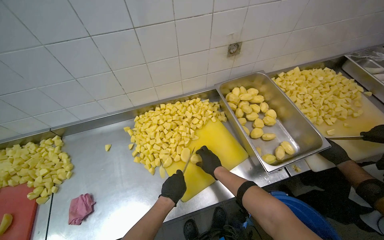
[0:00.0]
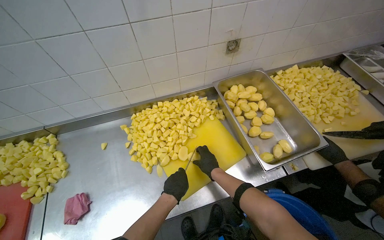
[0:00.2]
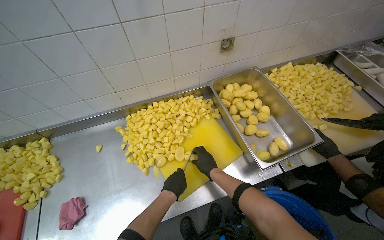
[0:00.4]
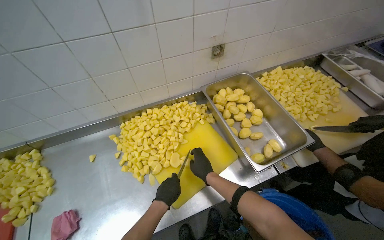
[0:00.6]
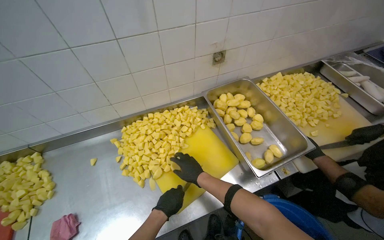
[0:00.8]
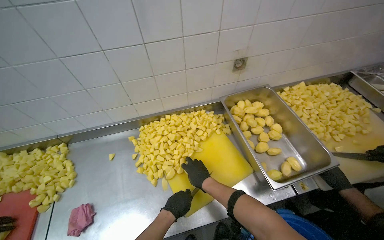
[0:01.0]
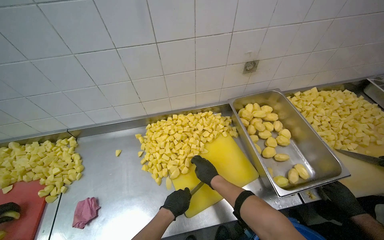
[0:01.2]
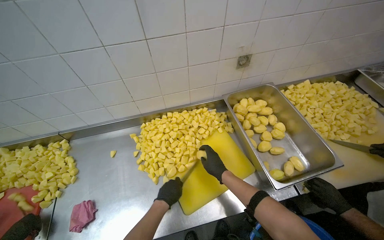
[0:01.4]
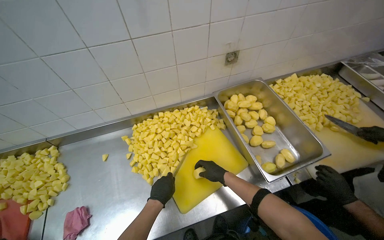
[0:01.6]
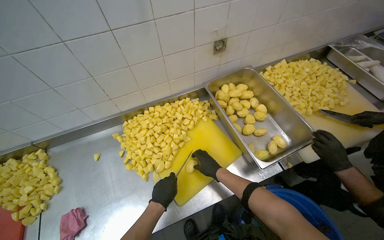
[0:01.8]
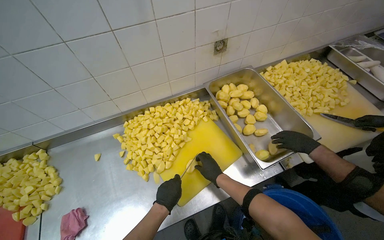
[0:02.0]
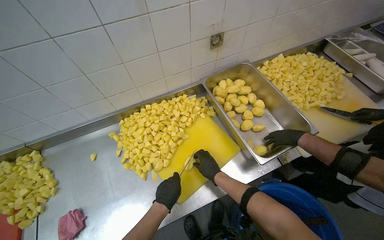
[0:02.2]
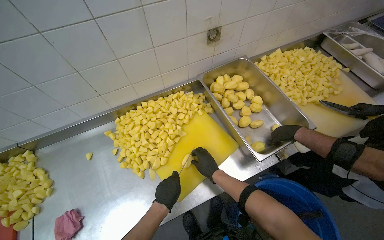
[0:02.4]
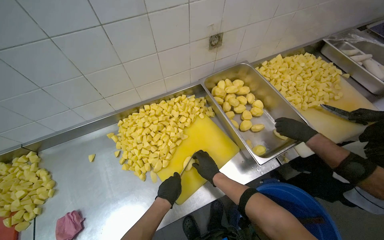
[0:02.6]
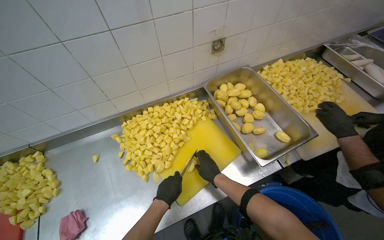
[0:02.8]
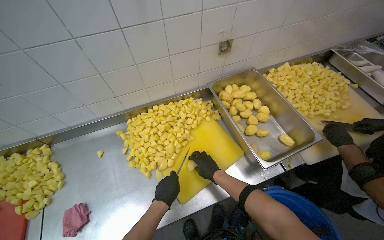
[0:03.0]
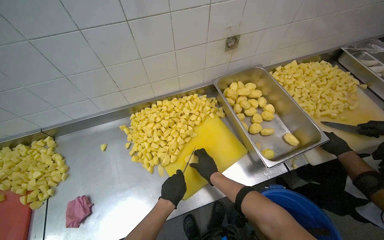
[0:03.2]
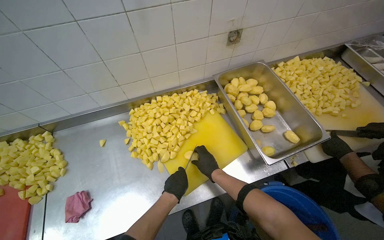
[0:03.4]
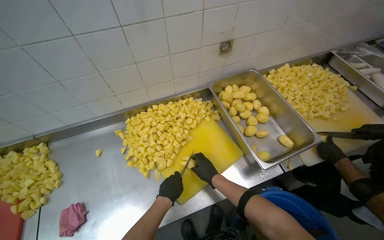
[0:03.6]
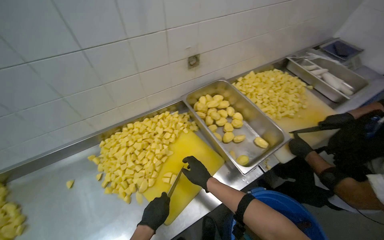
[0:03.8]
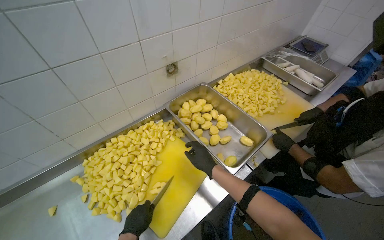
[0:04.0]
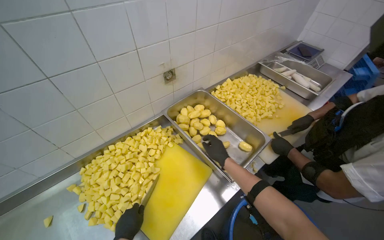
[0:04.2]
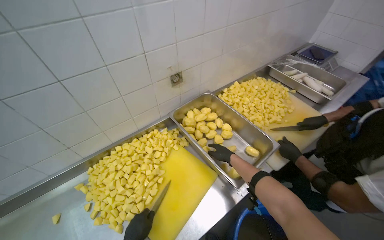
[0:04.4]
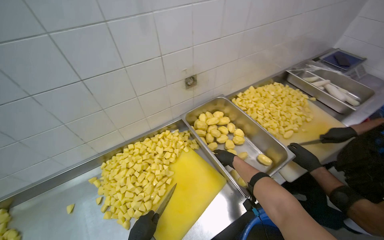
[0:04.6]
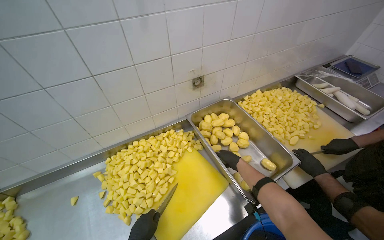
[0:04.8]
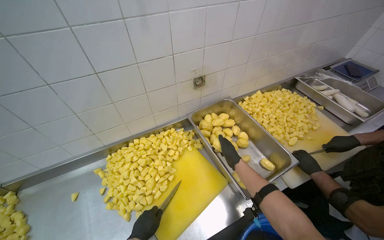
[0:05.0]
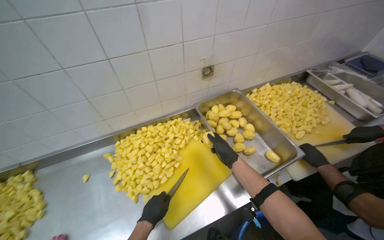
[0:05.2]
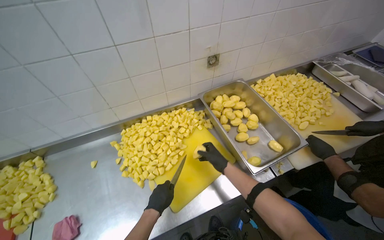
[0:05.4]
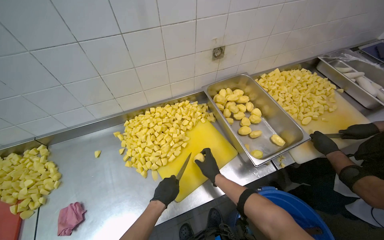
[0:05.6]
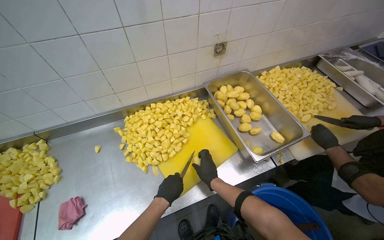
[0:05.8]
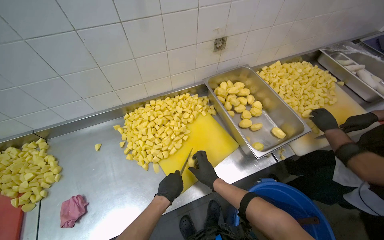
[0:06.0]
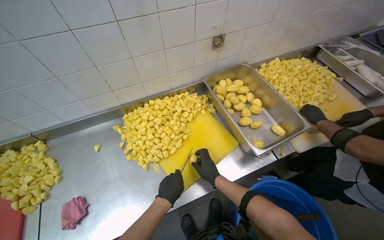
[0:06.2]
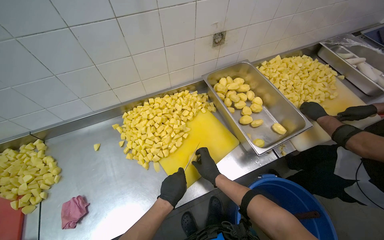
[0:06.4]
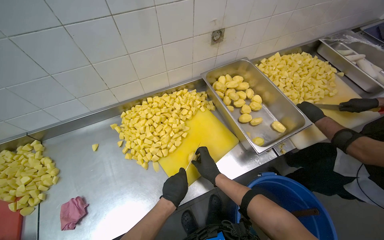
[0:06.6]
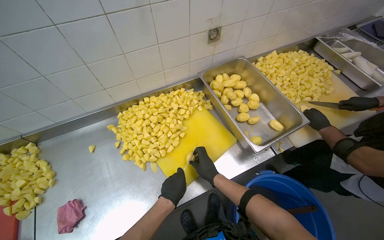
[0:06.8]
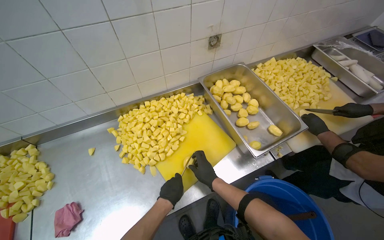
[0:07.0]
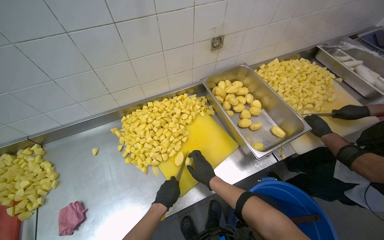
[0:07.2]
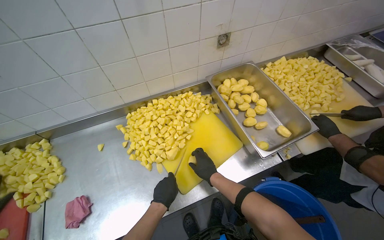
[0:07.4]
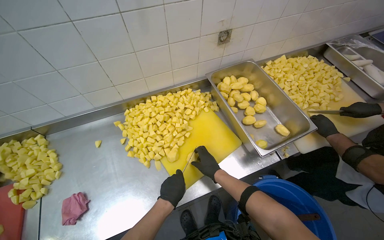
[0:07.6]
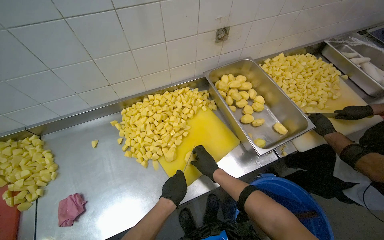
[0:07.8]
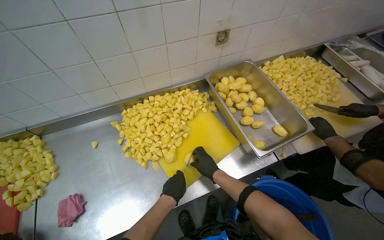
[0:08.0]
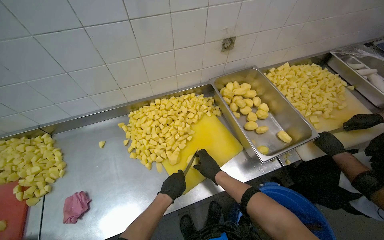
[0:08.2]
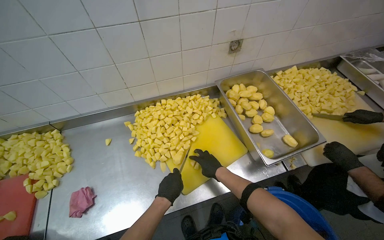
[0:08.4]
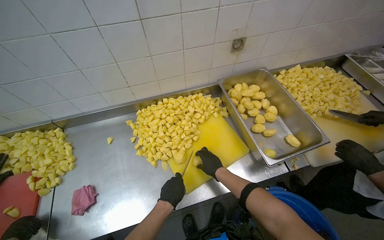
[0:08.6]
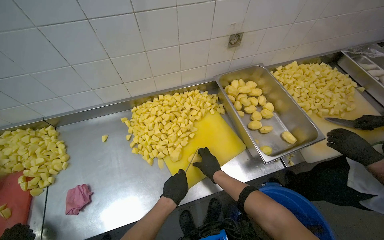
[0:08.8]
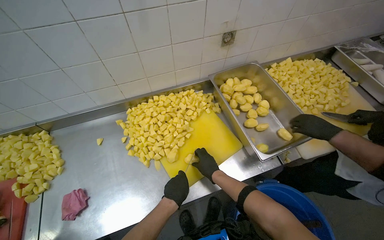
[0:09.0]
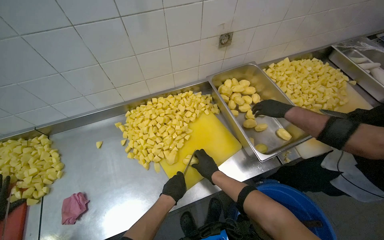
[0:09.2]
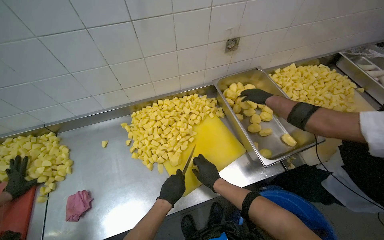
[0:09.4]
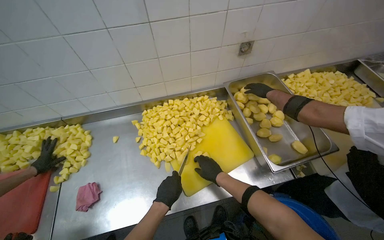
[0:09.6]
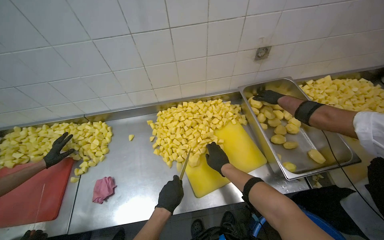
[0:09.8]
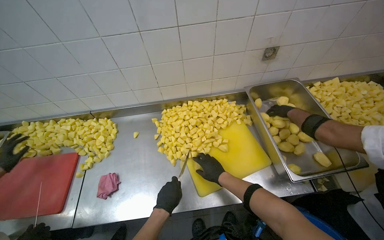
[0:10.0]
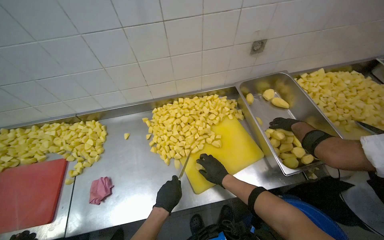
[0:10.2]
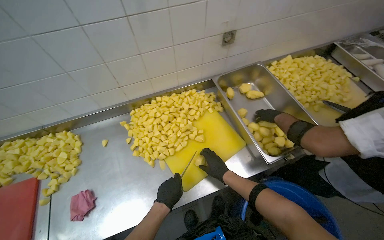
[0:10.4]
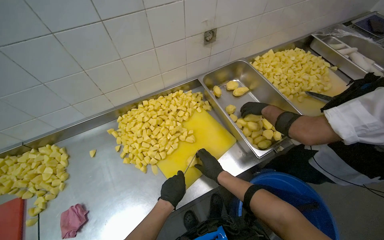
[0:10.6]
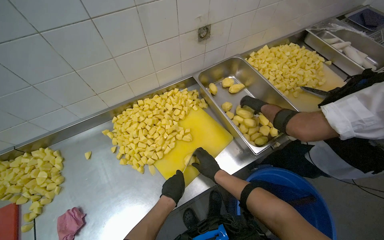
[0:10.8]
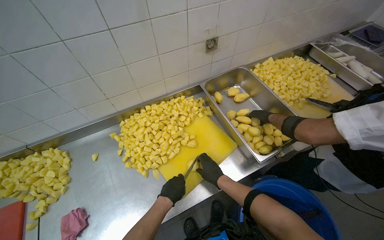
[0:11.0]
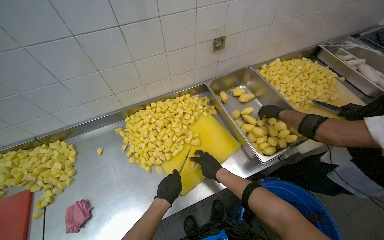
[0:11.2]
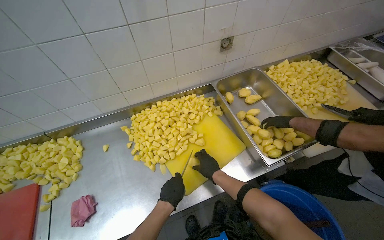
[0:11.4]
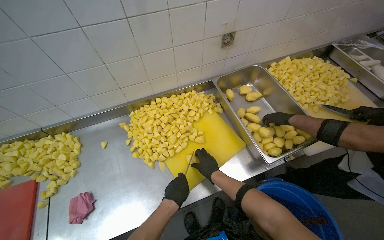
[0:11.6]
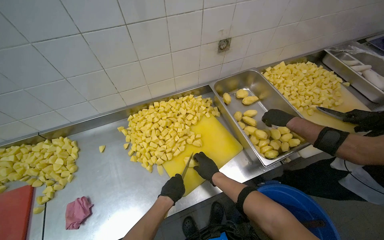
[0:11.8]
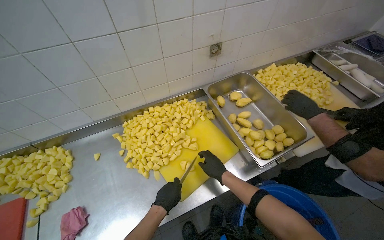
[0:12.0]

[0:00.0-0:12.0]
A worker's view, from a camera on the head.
Job: preparing food.
The whole recording: Cutting potatoes into pieces. The worker cuts peeled potatoes into small pieces on a yellow cutting board.
0:01.6 to 0:03.0: The hands work in one place, with small movements.
0:03.0 to 0:04.4: The right hand moves to the right and up the picture, approximately 25 cm.
0:04.4 to 0:06.0: The right hand is displaced down the picture and to the left by about 25 cm.
0:06.0 to 0:09.0: The hands stay close to where they were, moving slightly.
0:10.4 to 0:12.0: The hands stay close to where they were, moving slightly.

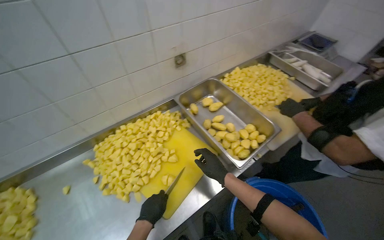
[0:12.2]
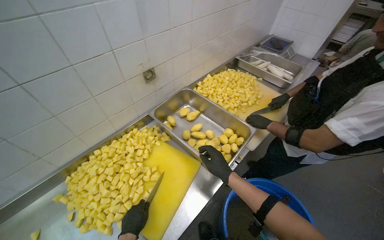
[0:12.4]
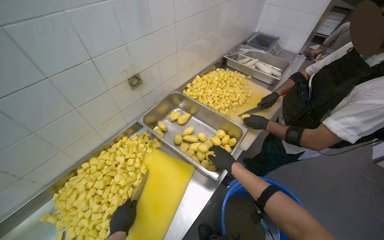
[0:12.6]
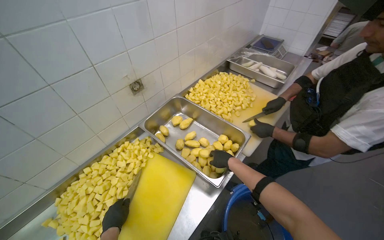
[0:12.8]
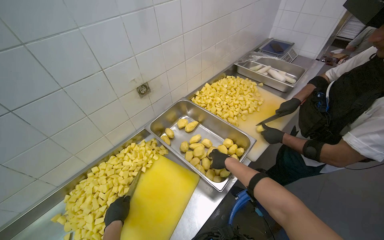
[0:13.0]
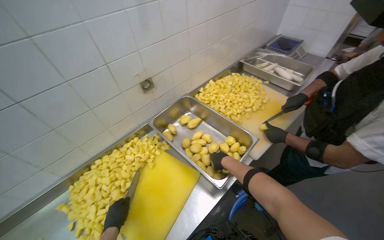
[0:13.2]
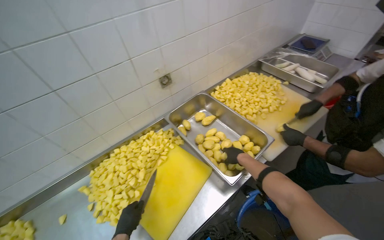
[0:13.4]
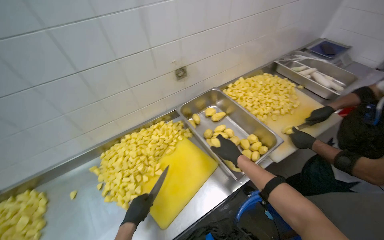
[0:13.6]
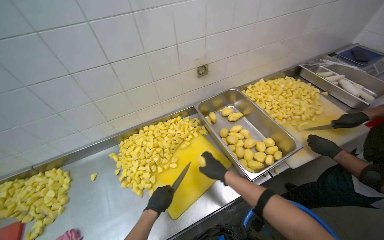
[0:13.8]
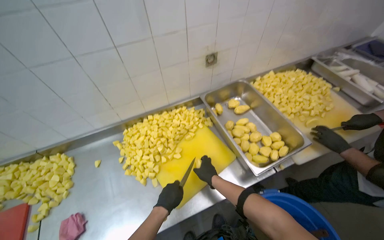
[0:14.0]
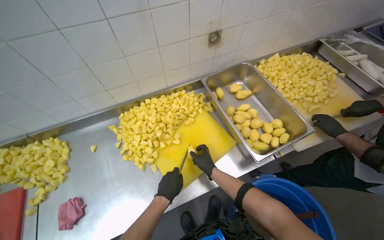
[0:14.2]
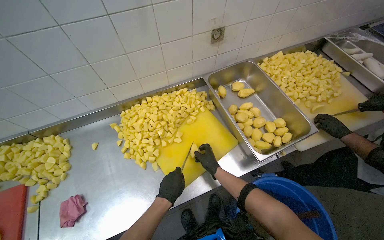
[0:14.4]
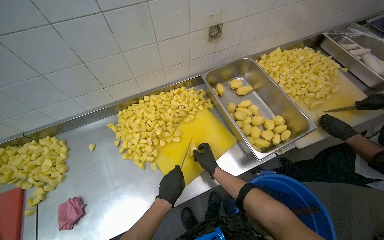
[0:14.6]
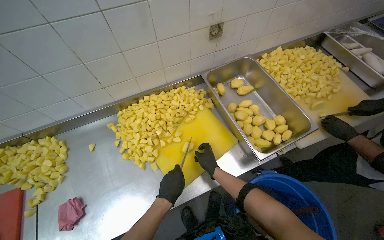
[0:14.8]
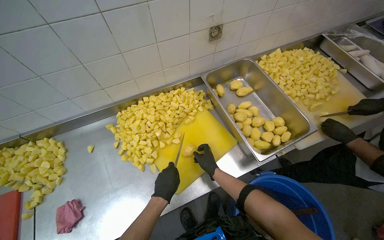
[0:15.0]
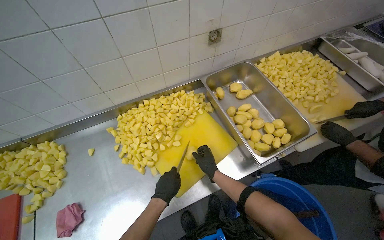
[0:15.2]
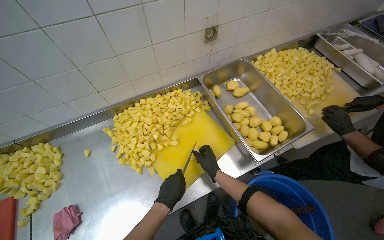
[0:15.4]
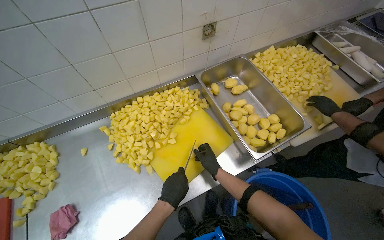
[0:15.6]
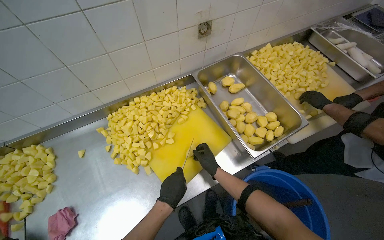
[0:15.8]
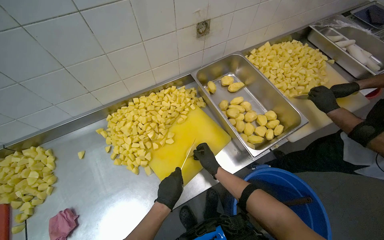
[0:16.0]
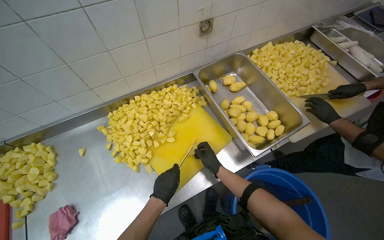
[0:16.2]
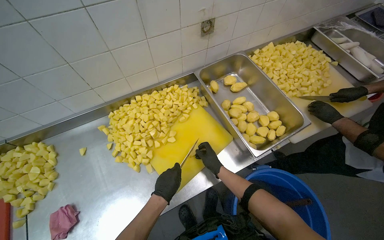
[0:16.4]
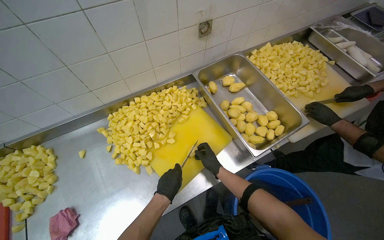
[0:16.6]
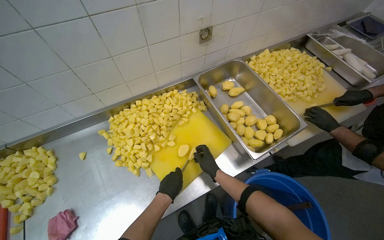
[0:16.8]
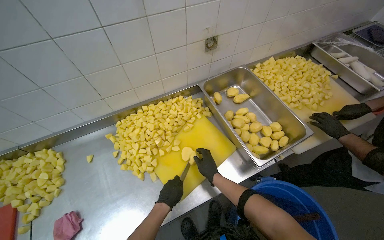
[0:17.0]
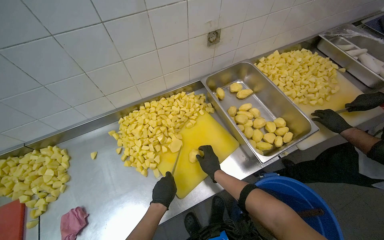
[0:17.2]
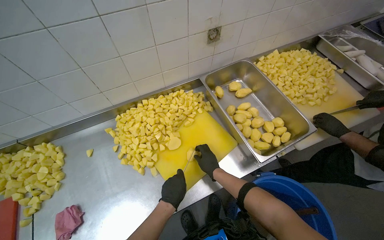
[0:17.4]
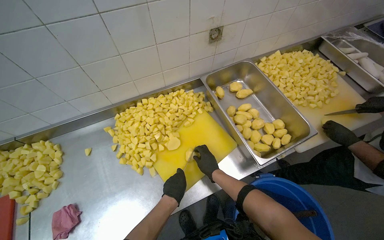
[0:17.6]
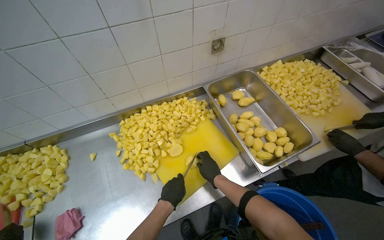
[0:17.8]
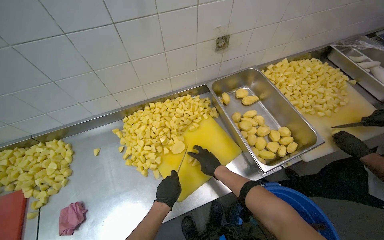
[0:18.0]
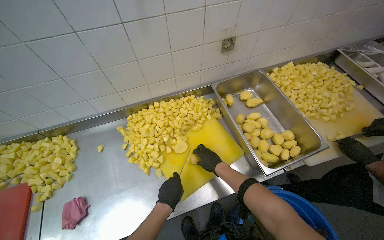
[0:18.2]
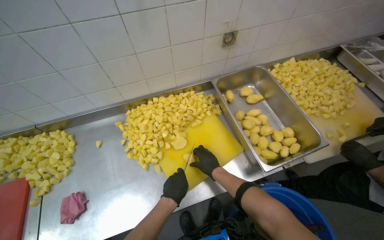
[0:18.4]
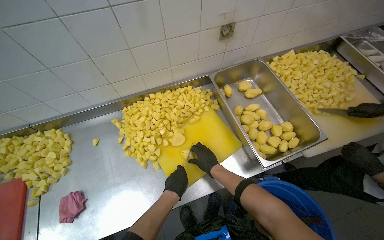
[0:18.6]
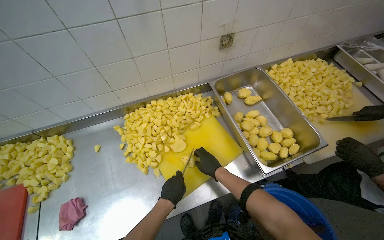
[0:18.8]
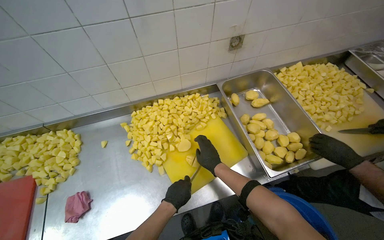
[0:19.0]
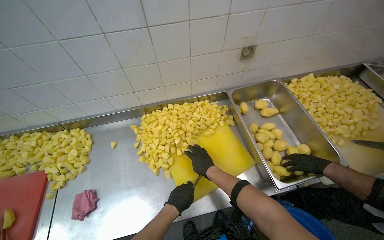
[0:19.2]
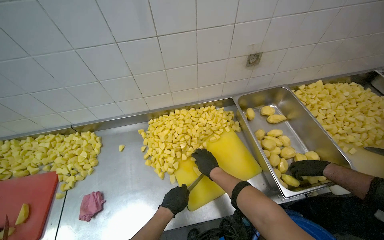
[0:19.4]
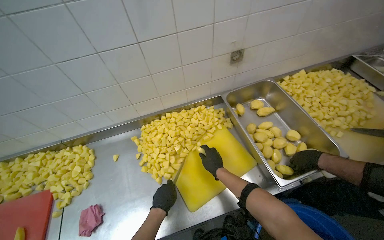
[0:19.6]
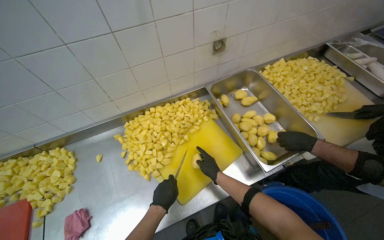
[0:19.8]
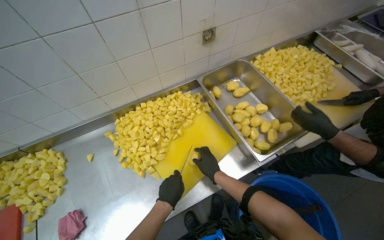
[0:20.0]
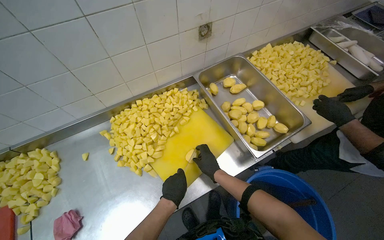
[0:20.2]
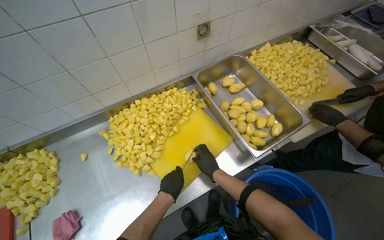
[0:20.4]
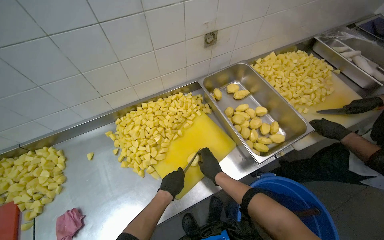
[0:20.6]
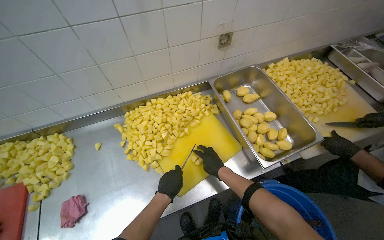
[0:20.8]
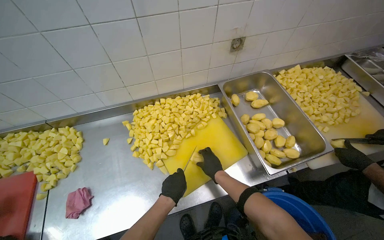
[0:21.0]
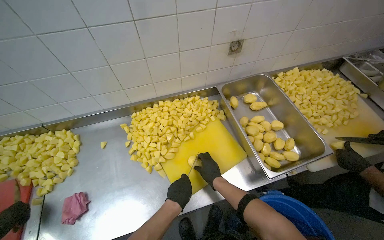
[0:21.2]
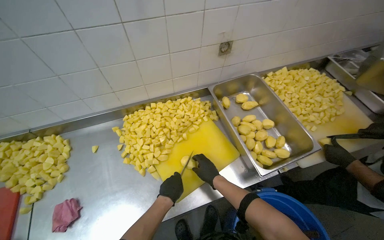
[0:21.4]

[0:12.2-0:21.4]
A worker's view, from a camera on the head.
Job: preparing food.
The whole recording: Cutting potatoes into pieces. The worker cuts peeled potatoes into small pieces on a yellow cutting board.
0:12.2 to 0:13.8: The left hand travels to the left and back again, about 5 cm each way.
0:13.8 to 0:15.2: The right hand travels farther from the camera by about 10 cm.
0:15.2 to 0:18.4: The hands work in one place, with small movements.
0:18.4 to 0:21.4: The hands are busy where they are.
